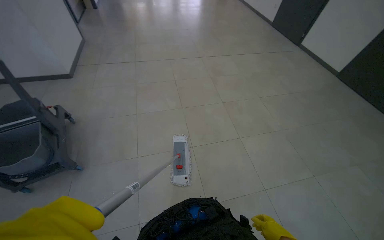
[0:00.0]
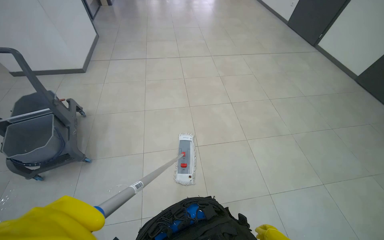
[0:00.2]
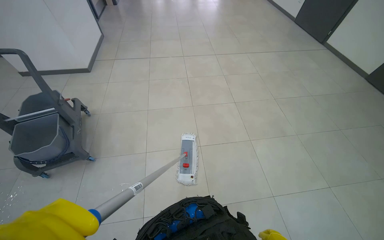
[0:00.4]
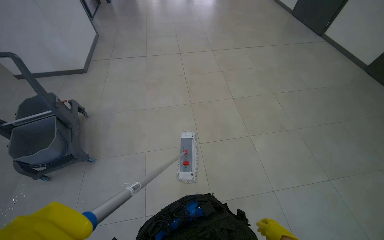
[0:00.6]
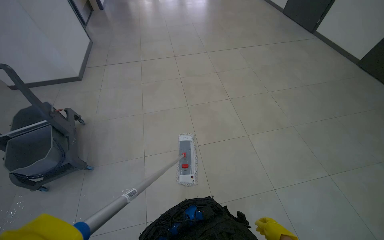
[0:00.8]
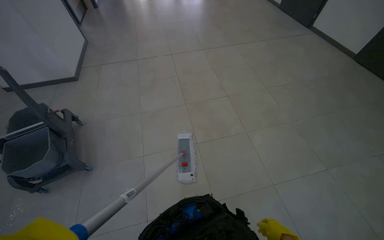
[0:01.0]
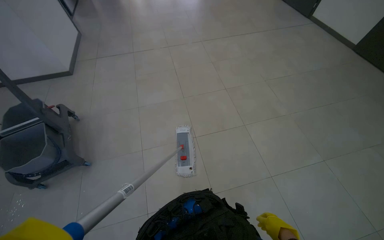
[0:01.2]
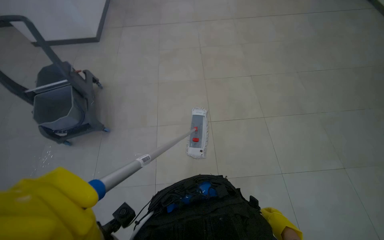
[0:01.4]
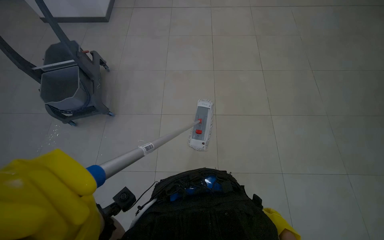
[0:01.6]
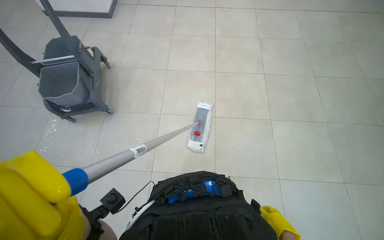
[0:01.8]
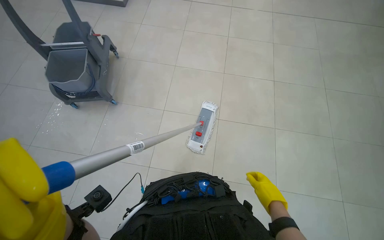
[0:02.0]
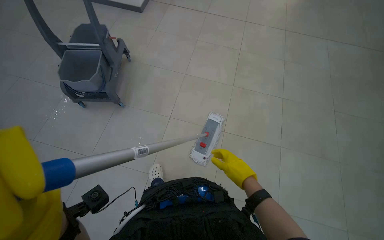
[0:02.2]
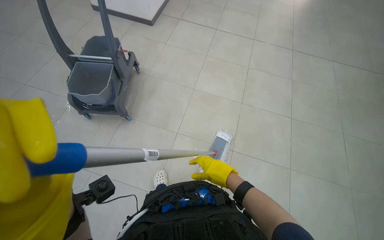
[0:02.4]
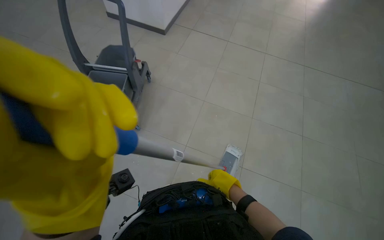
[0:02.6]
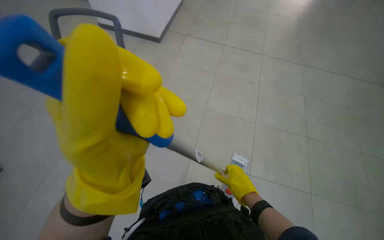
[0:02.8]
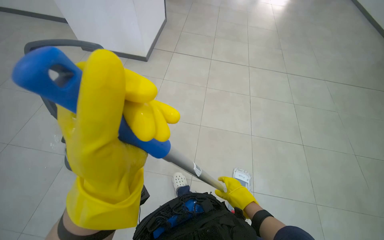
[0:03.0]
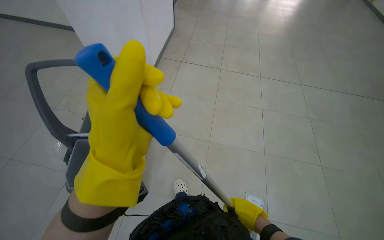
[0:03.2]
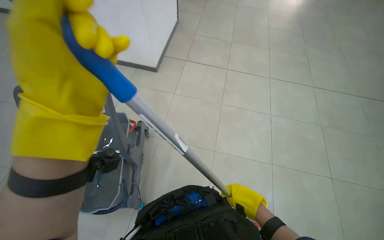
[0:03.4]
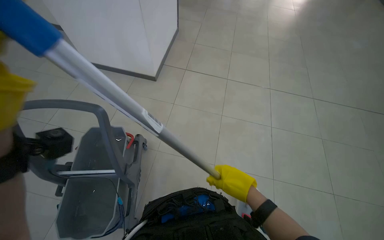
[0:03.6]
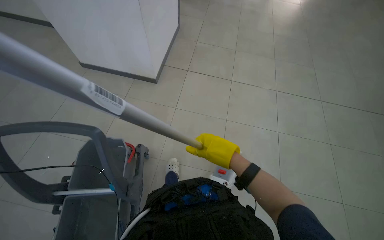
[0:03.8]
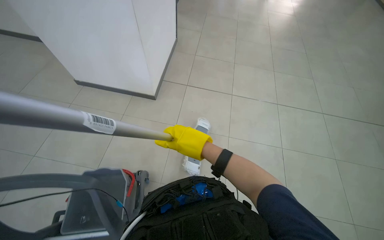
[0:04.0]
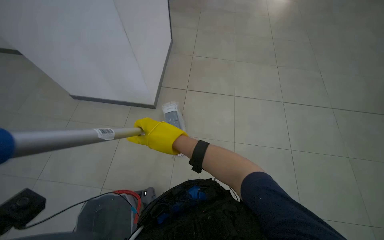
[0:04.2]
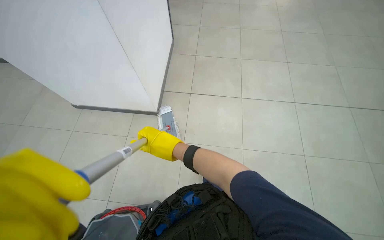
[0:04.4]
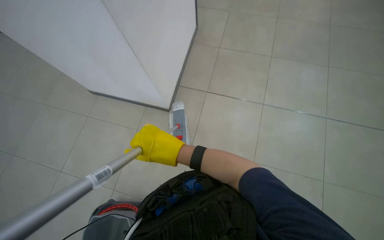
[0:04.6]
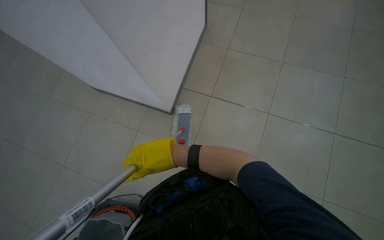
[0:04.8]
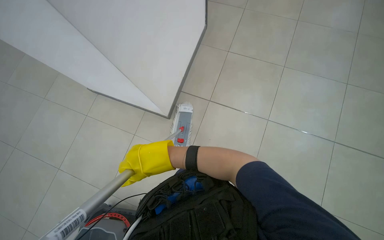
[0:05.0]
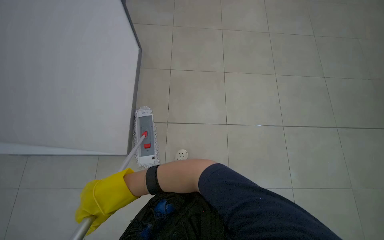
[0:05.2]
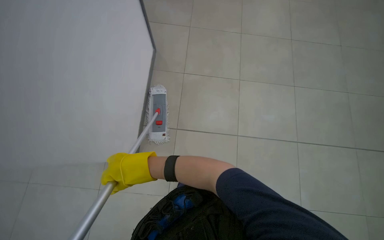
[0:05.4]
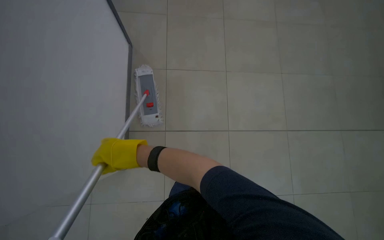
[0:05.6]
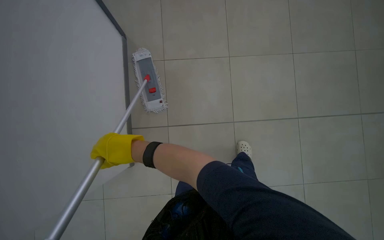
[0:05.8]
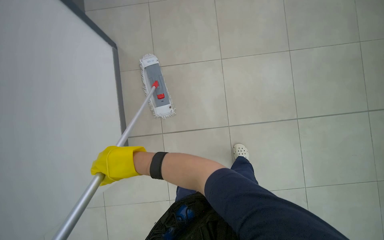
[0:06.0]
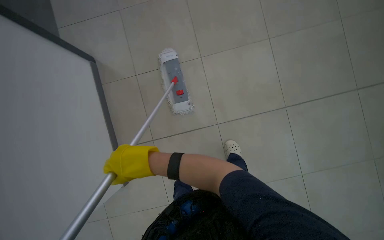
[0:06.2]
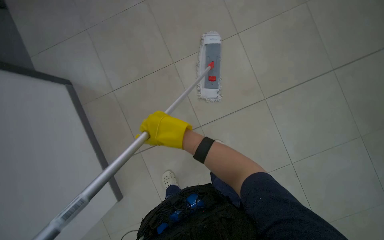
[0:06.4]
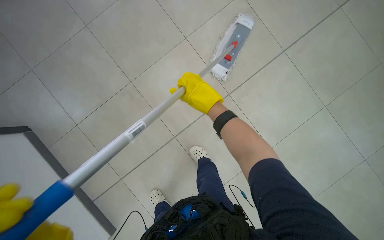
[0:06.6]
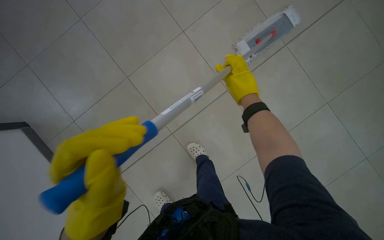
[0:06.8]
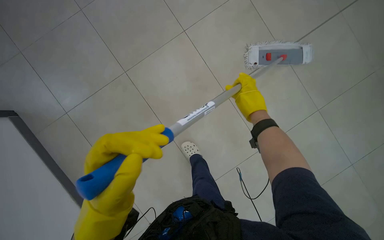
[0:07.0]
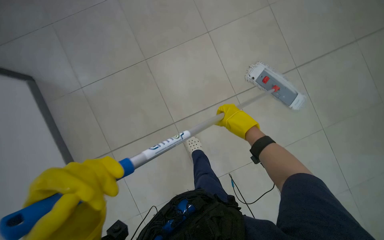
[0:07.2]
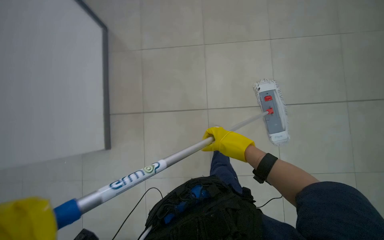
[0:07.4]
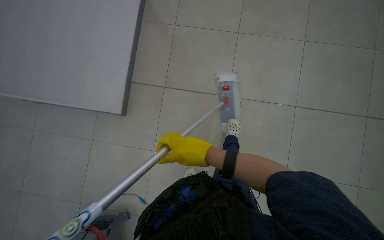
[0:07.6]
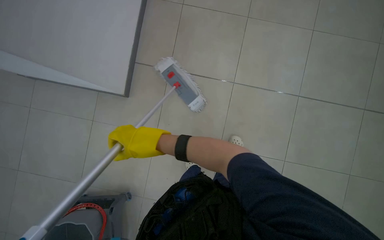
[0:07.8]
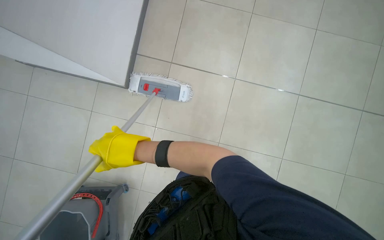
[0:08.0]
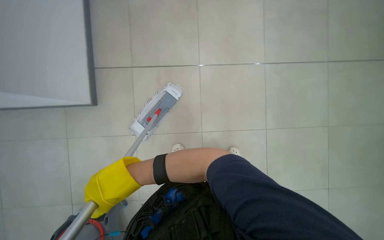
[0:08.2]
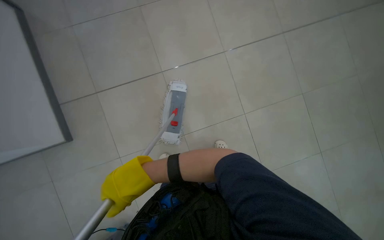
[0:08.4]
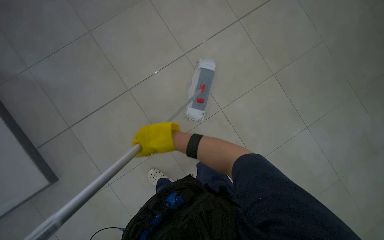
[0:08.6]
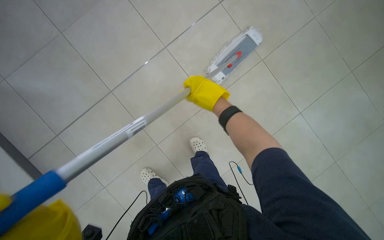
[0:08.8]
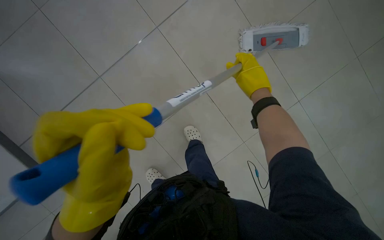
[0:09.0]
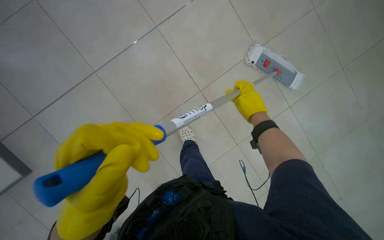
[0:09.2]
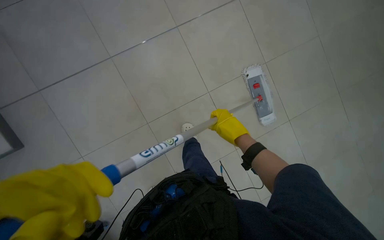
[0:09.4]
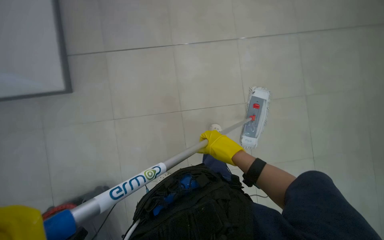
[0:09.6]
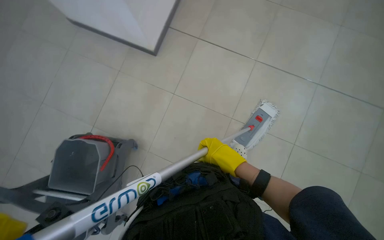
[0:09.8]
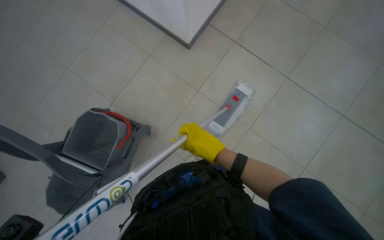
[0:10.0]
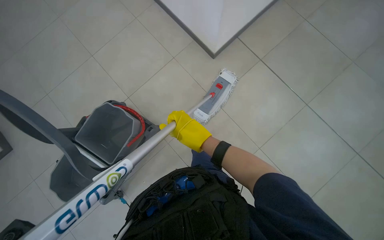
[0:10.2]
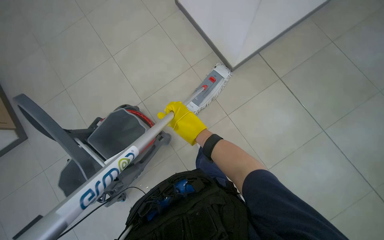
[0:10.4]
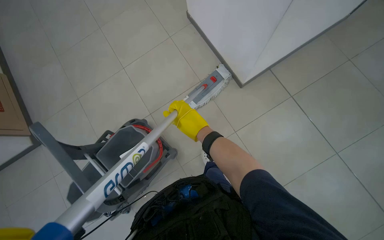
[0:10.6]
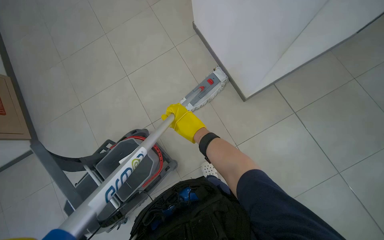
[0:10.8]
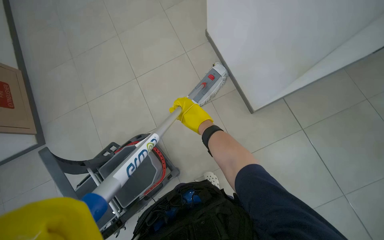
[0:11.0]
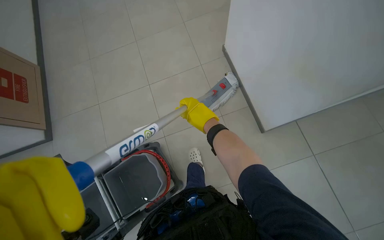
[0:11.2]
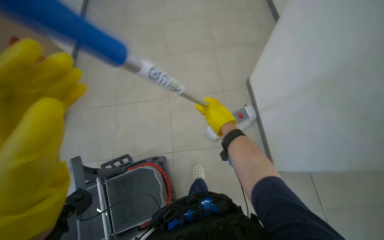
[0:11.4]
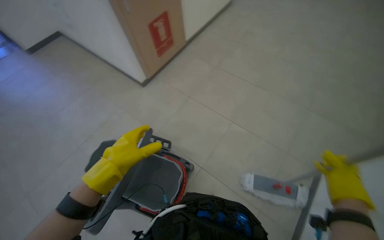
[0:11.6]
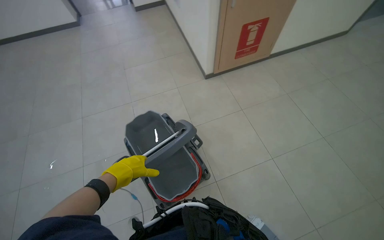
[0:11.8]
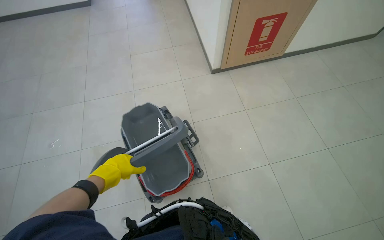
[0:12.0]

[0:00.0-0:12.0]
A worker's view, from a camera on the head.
Job: mopping floor.
The whole recording: Mopping floor. The worker mops the floor, including inside the elevator, and rinses the mop head in the bucket.
0:00.0 to 0:01.6: The view tips downward by roughly 15 degrees.
0:03.0 to 0:04.4: The camera travels some 50 cm.
0:04.4 to 0:06.0: The camera pitches downward, by roughly 20 degrees.
0:07.6 to 0:09.0: The right hand travels up the picture by approximately 10 cm.
0:10.4 to 0:12.0: The head rotates about 50 degrees to the left. The view tips upward by about 15 degrees.

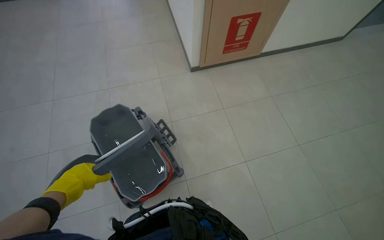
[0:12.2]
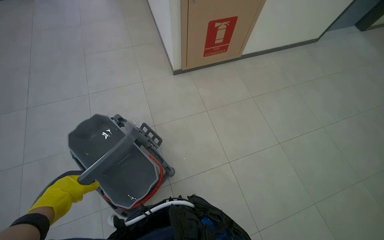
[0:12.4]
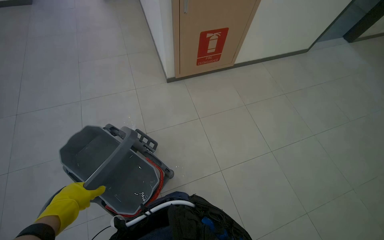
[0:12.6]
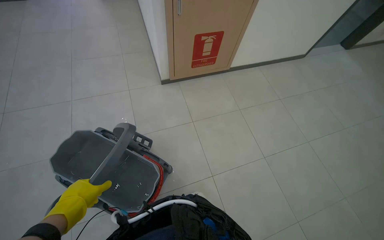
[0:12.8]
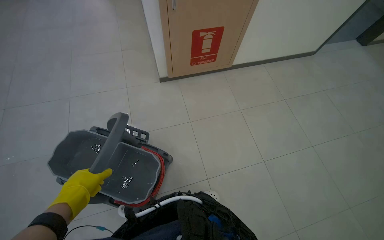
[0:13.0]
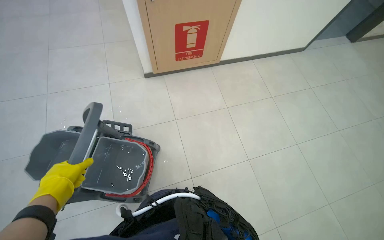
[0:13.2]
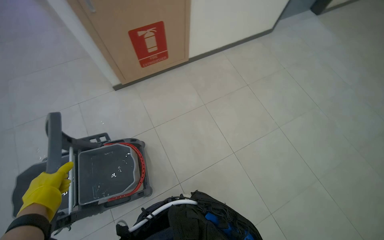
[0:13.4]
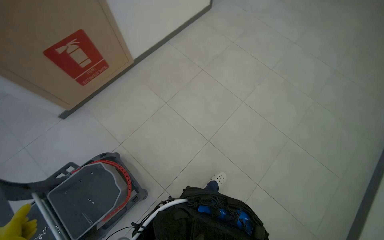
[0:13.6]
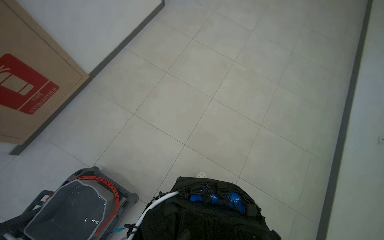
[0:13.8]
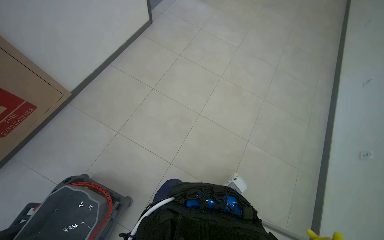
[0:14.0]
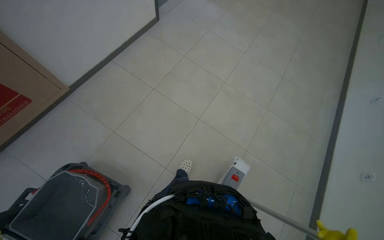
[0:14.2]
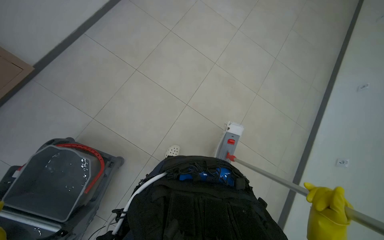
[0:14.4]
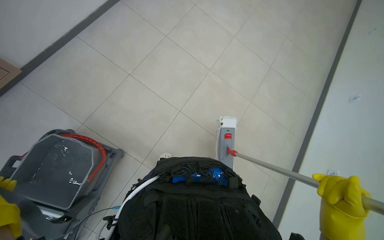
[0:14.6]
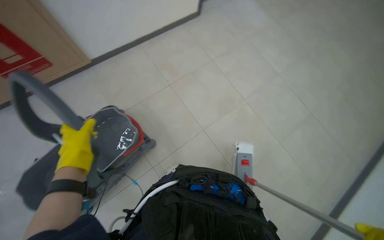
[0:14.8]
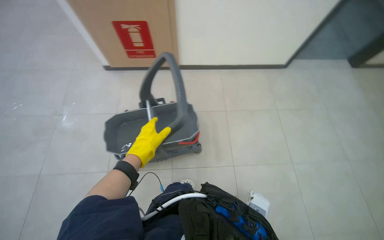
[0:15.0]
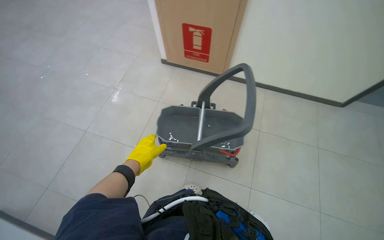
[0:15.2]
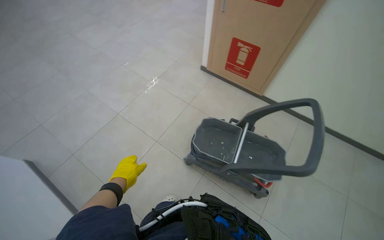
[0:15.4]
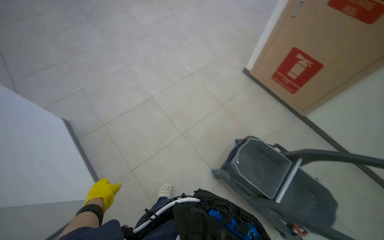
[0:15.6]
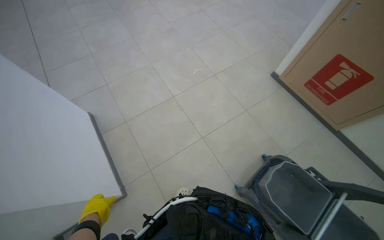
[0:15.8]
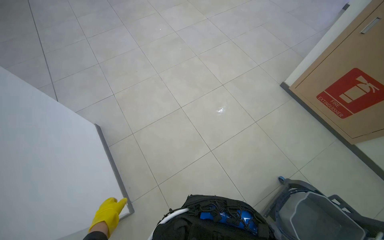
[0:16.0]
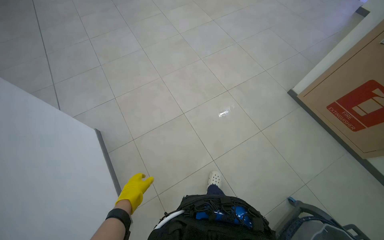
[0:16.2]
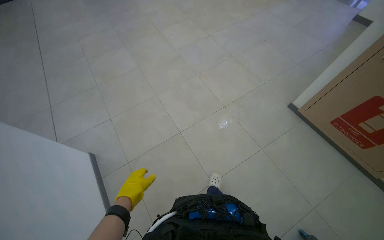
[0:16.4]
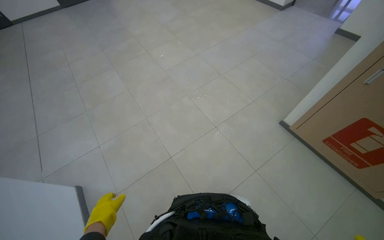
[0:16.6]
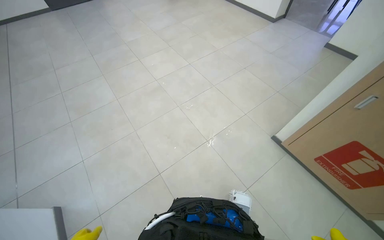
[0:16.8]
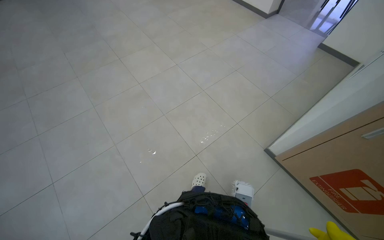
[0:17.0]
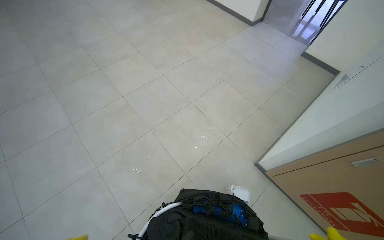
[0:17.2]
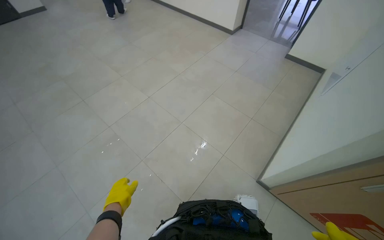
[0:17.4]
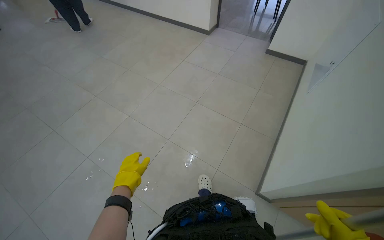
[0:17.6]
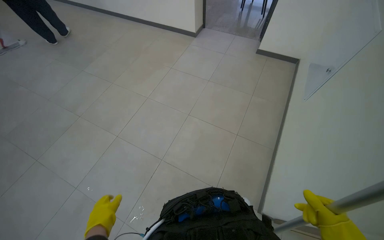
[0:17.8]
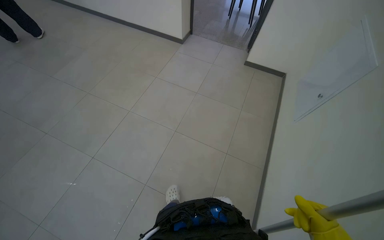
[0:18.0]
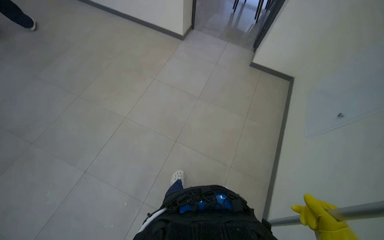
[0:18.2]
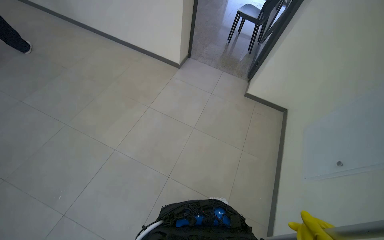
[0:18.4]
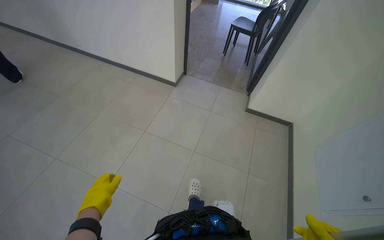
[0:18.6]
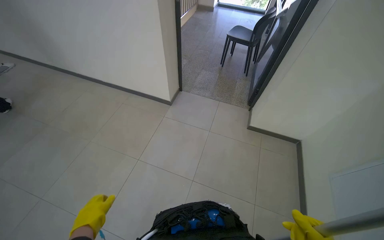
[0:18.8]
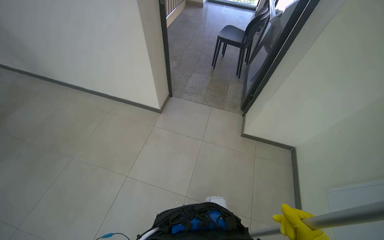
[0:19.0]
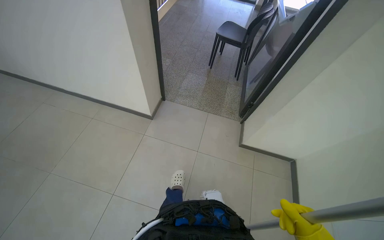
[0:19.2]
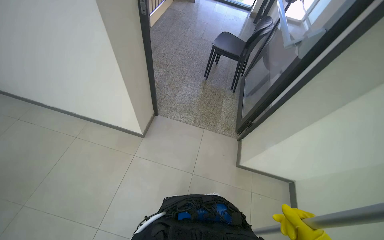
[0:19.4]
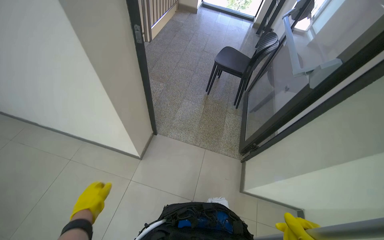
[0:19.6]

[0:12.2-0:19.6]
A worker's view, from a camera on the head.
Job: mopping floor.
The whole recording: Mopping floor. The worker mops the floor, including inside the elevator, and rinses the mop head in the bucket.
0:12.2 to 0:13.6: The head turns to the right by some 25 degrees.
0:13.6 to 0:15.2: The camera sweeps to the right, by some 15 degrees.
0:16.6 to 0:18.2: The head travels approximately 1 m. The head turns to the right by roughly 25 degrees.
0:18.2 to 0:19.6: The camera travels approximately 60 cm. The view tilts approximately 20 degrees upward.
